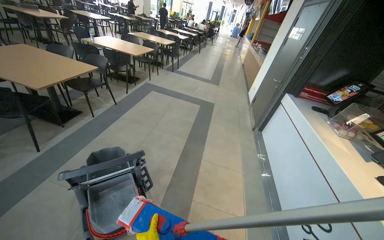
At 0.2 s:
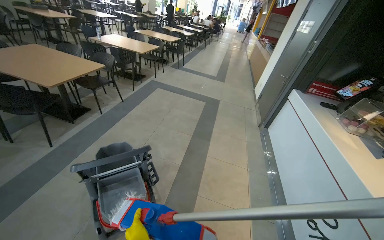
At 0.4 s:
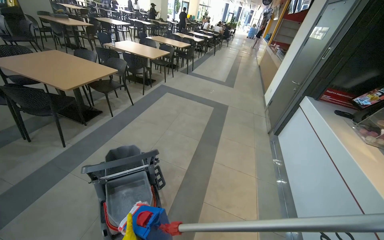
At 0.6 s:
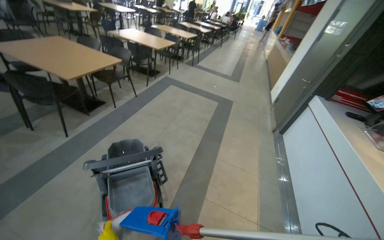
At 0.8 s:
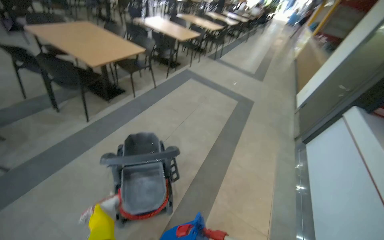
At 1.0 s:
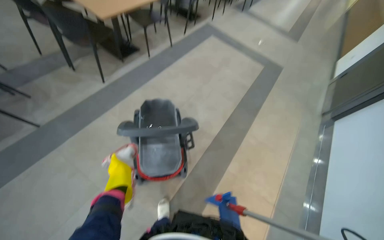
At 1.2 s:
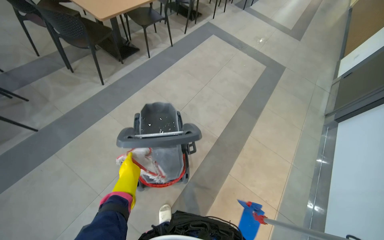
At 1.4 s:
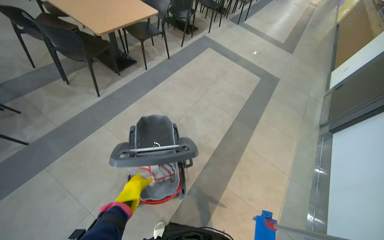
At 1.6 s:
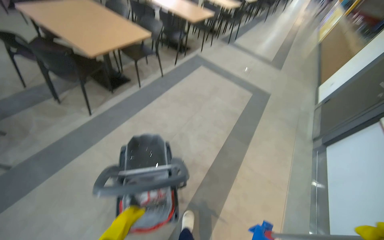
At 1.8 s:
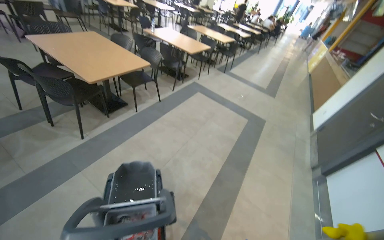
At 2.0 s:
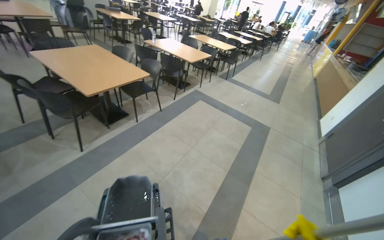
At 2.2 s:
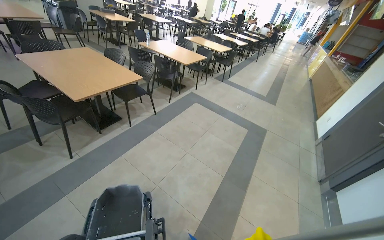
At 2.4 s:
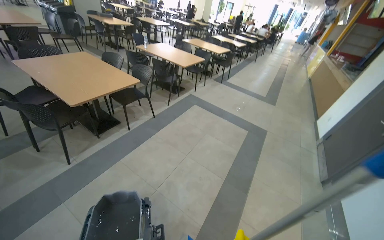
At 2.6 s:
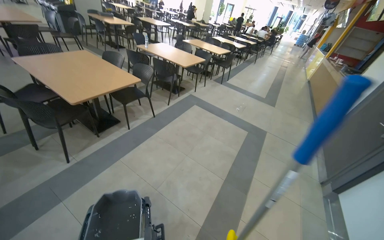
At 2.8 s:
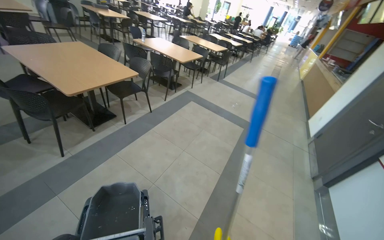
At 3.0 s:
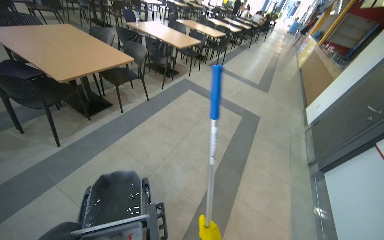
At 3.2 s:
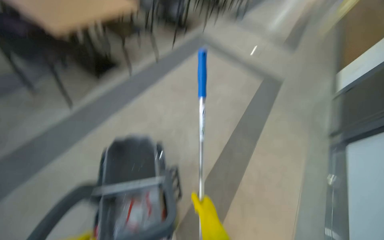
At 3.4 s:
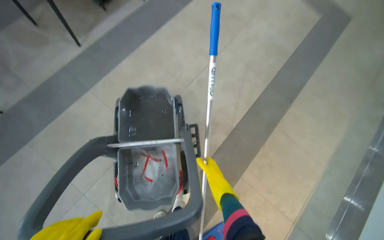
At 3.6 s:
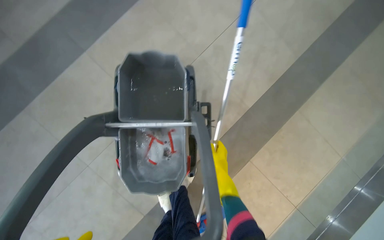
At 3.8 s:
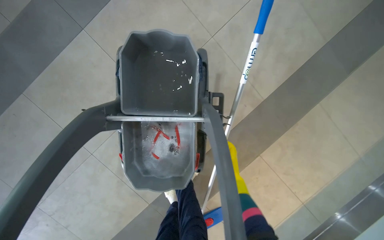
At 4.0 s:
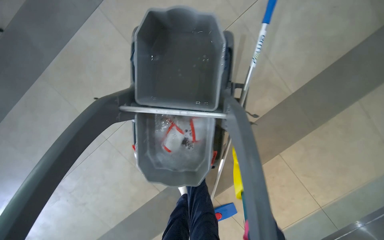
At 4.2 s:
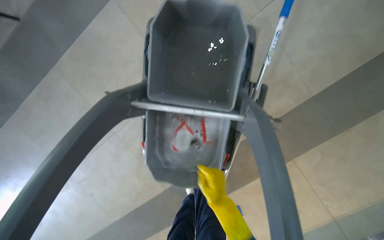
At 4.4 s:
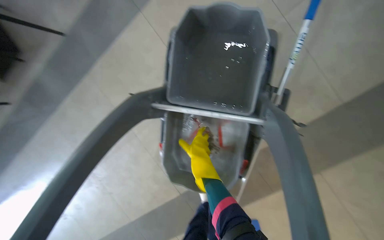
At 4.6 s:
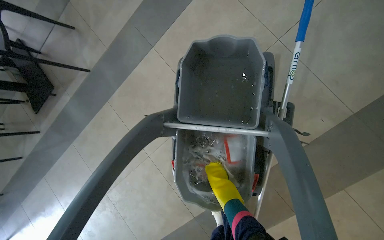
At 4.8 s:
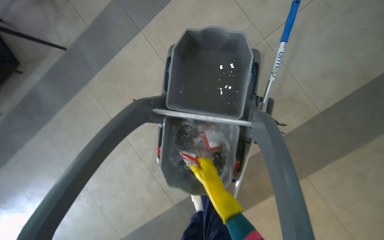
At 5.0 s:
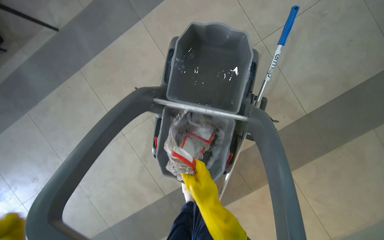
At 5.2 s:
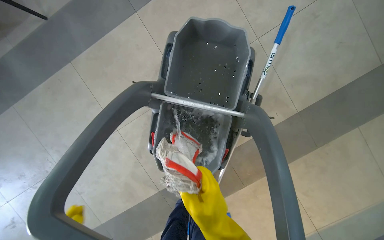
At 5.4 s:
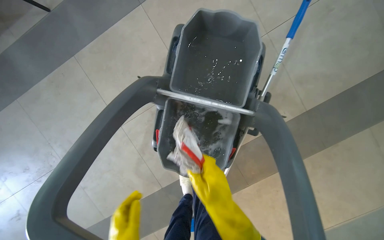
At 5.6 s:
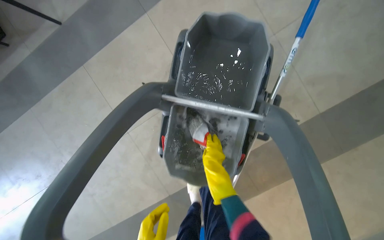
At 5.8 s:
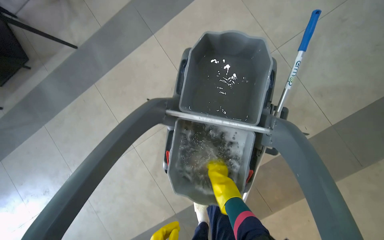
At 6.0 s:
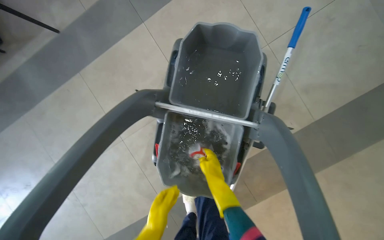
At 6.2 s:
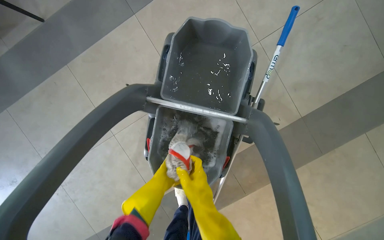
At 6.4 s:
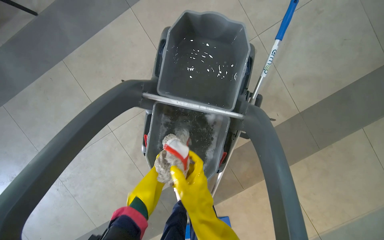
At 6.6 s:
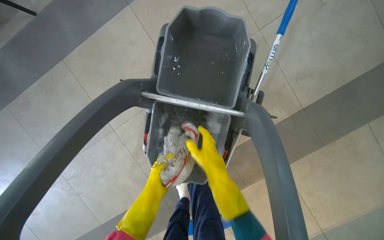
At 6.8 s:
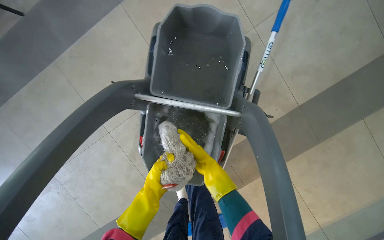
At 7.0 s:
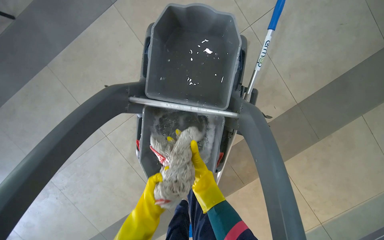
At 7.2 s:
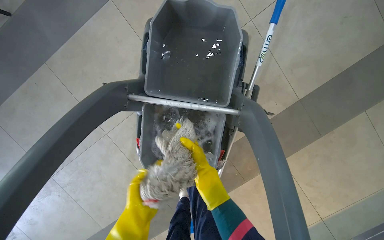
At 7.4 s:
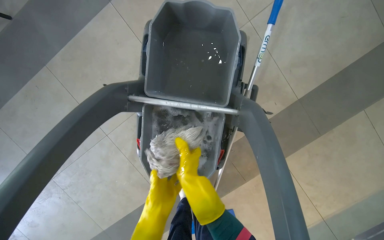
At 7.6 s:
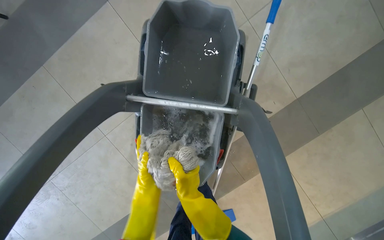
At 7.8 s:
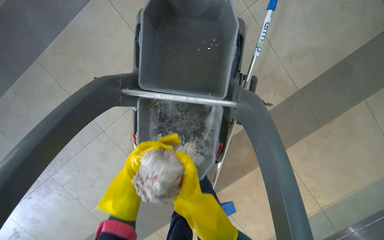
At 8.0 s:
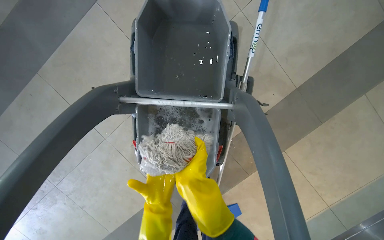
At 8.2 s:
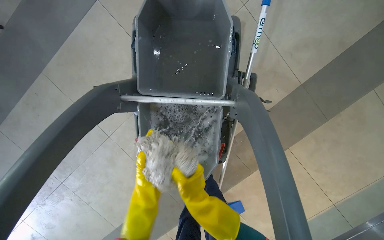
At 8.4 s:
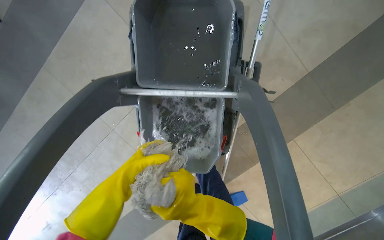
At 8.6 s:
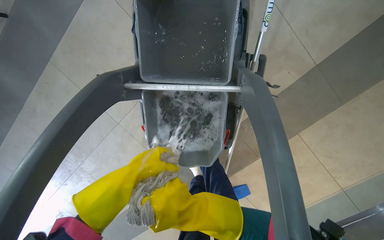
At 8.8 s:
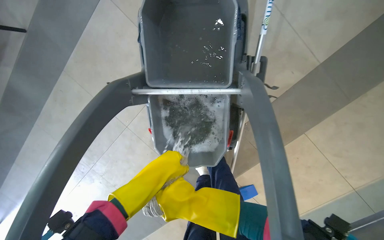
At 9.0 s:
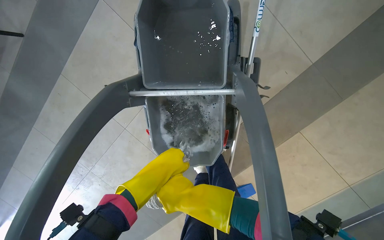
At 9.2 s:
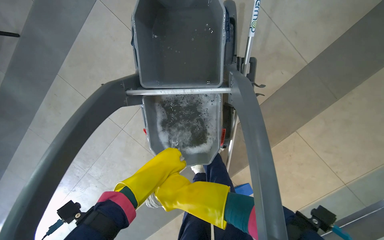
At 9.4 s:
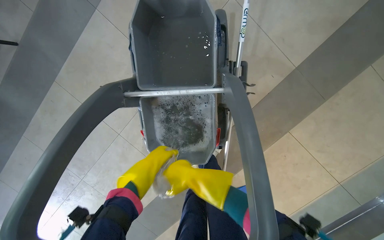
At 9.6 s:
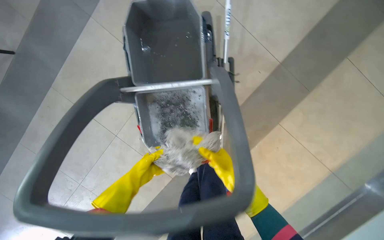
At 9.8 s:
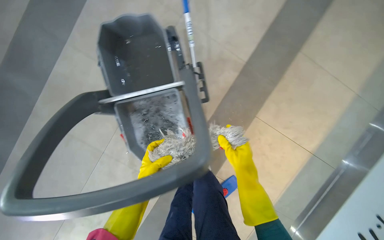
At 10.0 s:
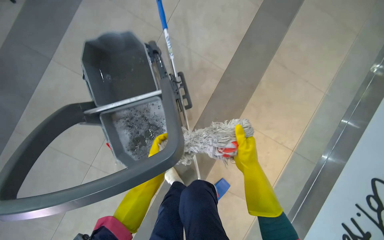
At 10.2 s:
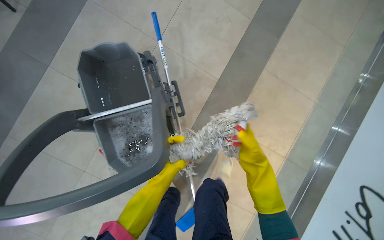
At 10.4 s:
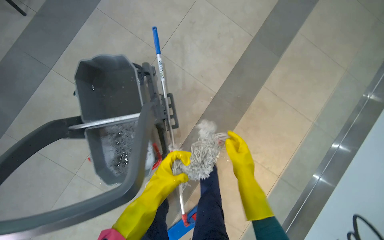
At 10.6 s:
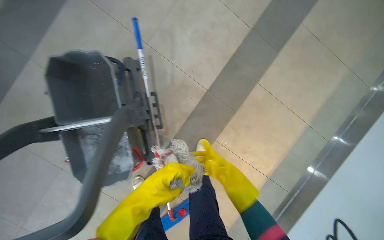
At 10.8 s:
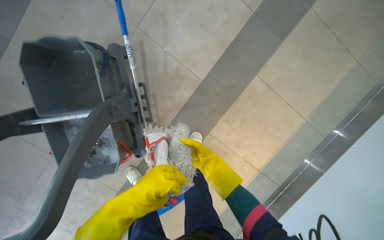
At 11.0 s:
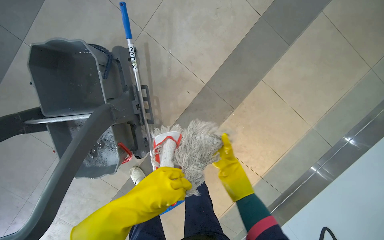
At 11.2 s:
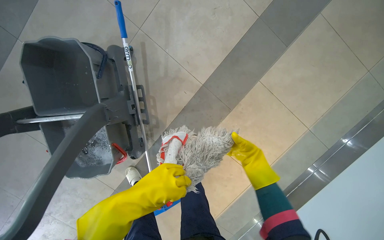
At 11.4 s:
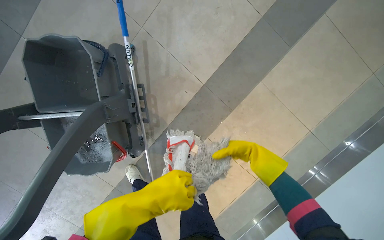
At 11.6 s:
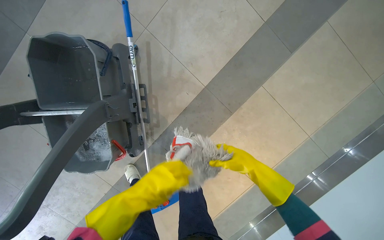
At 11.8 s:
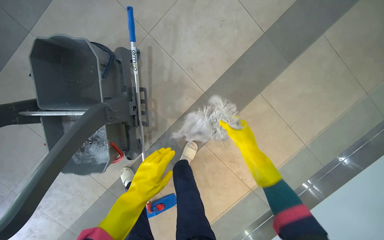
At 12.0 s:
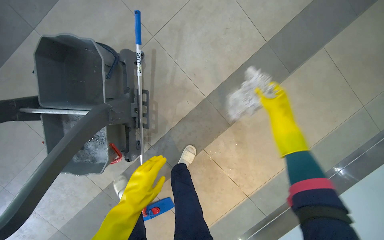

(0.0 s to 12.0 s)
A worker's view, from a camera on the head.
Job: mopping floor.
The whole recording: Mopping cafeteria floor. The worker mops the floor in the cafeteria area, moving around tables and wringing the mop.
0.0 s - 1.6 s: The camera is carried approximately 40 cm. The wearer looks some 20 degrees further to the left.
3.0 s - 4.4 s: The camera travels some 70 cm. The wearer's head swings some 35 degrees to the left. The camera pitches downward, by some 55 degrees.
4.4 s - 6.0 s: The right hand moves nearer and farther over roughly 20 cm, changing direction 2 times.
7.6 s - 9.0 s: The right hand moves nearer and farther over about 20 cm, changing direction 4 times. Meanwhile the left hand travels nearer to the camera and up the picture by approximately 20 cm.
9.0 s - 10.4 s: The view tilts approximately 20 degrees upward. The right hand travels to the right by about 40 cm.
10.4 s - 12.0 s: The right hand travels up the picture and to the right by approximately 50 cm.

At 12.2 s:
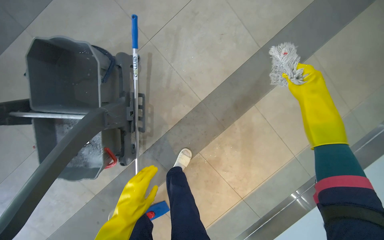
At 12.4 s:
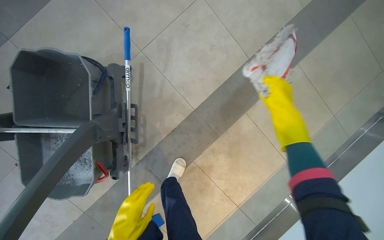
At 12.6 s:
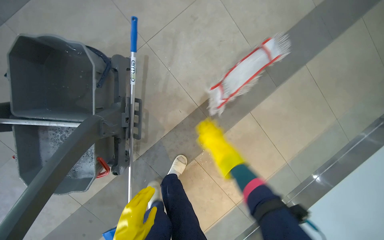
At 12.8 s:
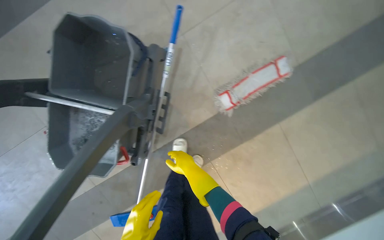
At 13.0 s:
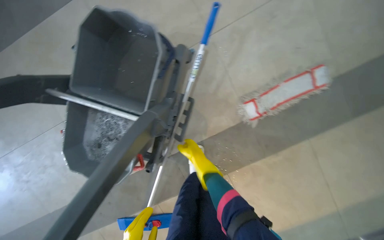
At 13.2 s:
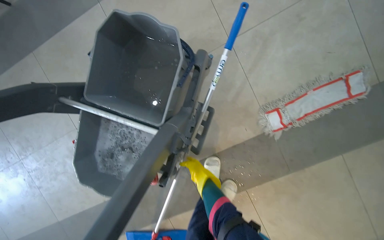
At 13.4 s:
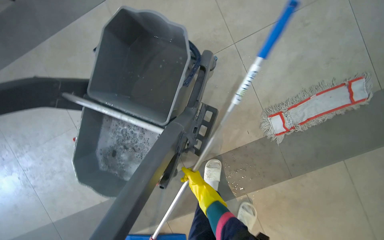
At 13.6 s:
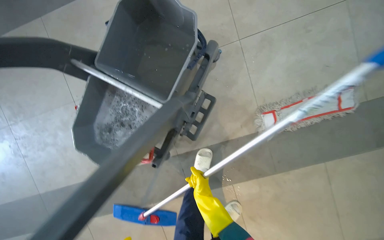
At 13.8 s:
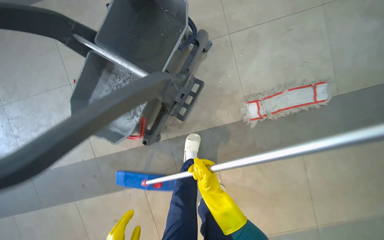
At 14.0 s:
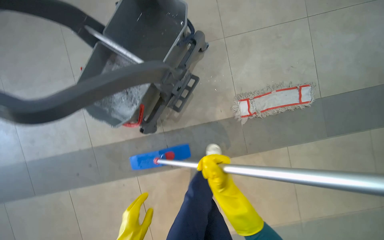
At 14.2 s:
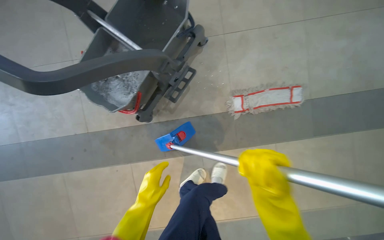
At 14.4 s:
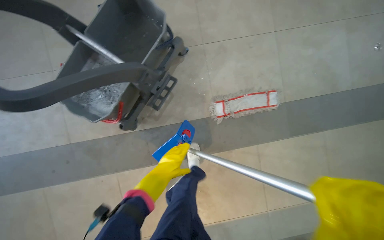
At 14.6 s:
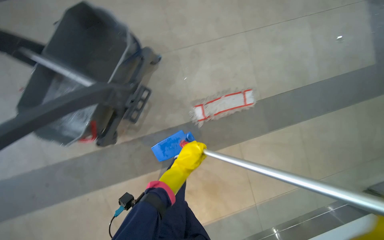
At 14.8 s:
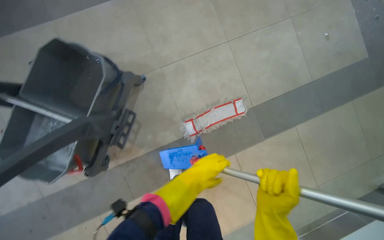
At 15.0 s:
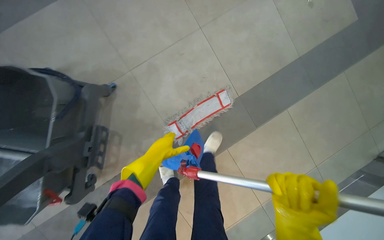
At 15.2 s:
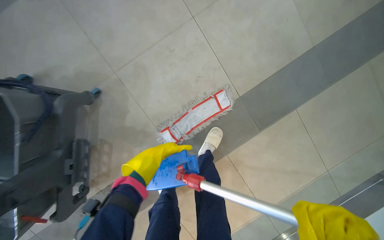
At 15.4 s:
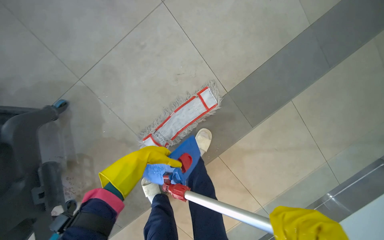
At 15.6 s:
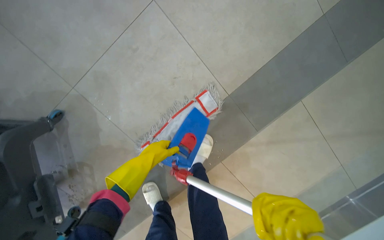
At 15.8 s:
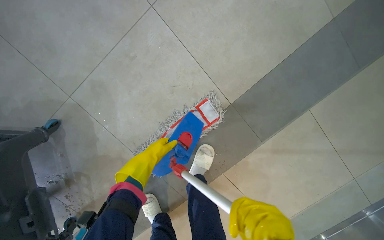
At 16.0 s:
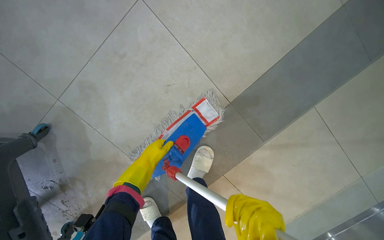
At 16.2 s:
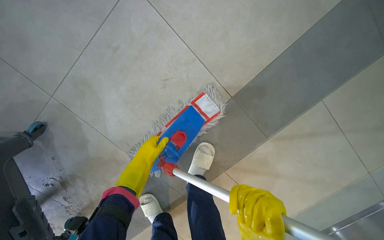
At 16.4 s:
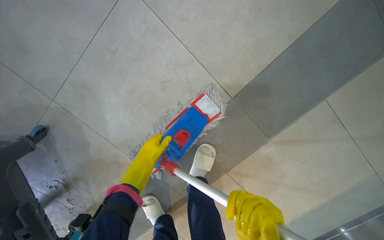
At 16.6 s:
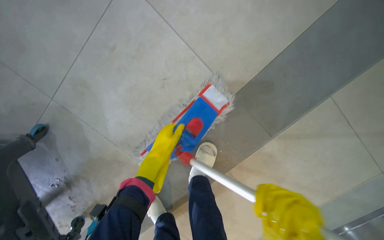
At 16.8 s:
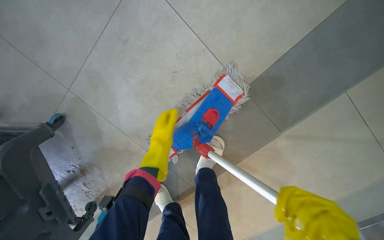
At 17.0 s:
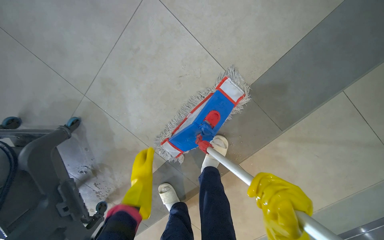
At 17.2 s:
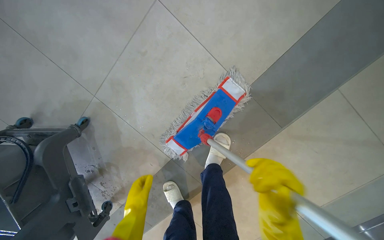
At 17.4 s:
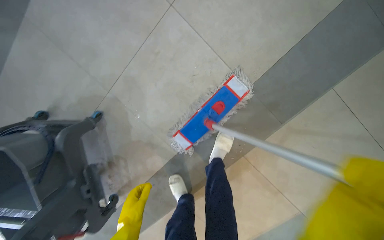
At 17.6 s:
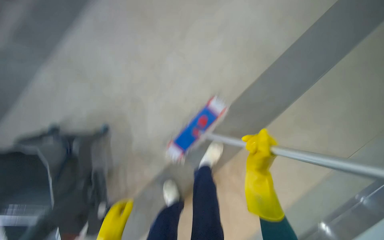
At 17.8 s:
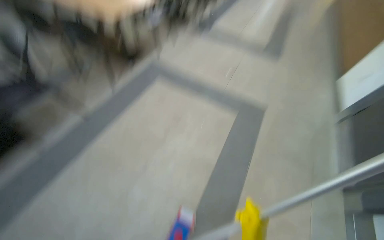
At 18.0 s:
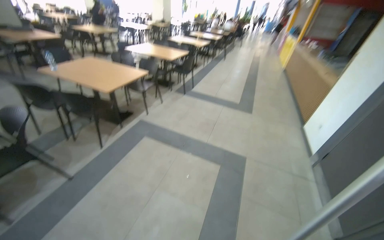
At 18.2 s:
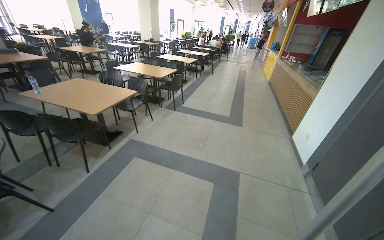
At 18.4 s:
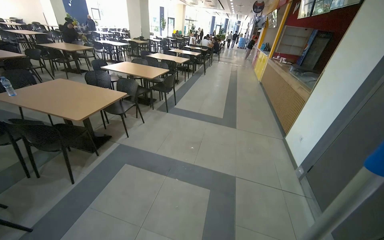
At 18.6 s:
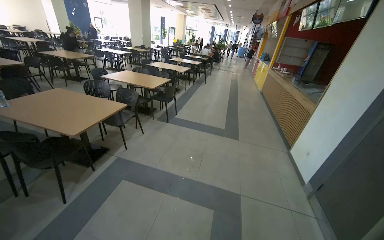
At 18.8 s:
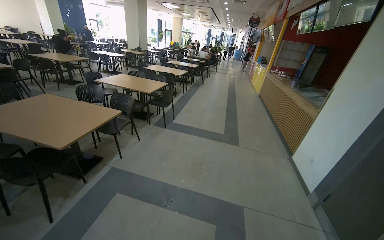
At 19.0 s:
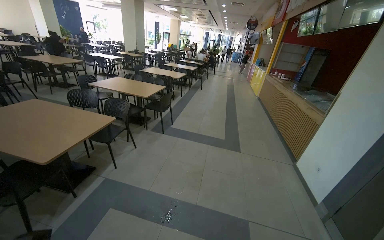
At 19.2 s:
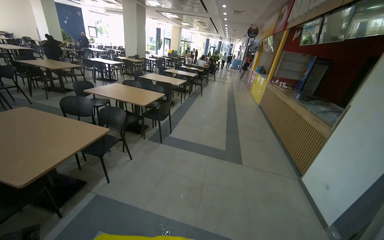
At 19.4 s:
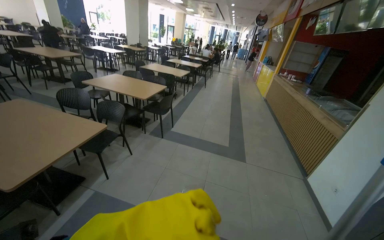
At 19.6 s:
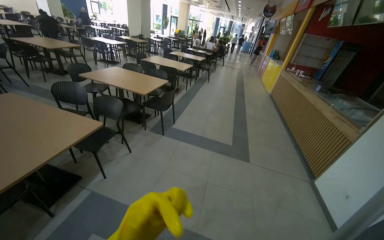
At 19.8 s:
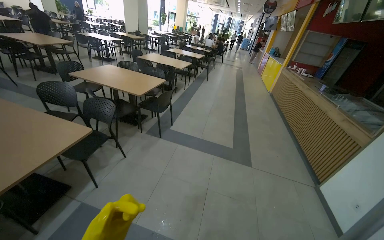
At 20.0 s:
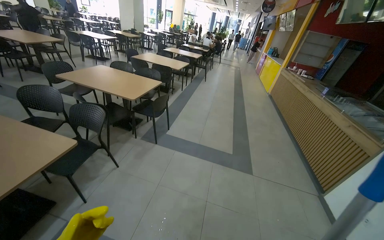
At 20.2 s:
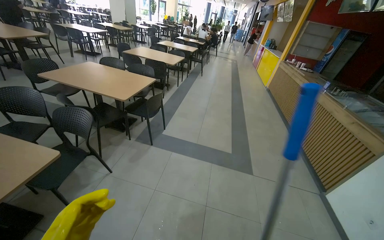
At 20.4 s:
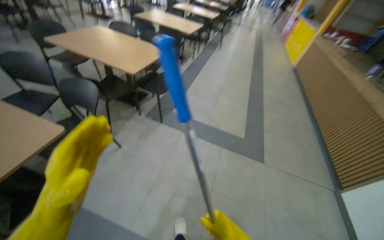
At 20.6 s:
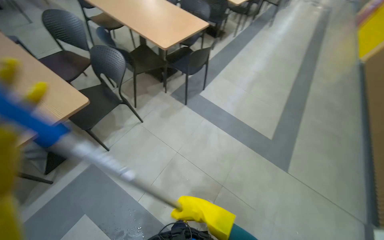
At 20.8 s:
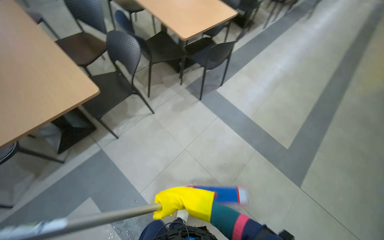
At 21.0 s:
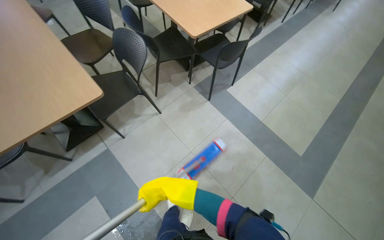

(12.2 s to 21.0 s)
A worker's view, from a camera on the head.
Job: mopping floor.
The whole recording: Mopping cafeteria floor. The worker mops the floor in the cafeteria area, moving around tables and wringing the mop.
12.2 s - 13.6 s: The right hand shifts about 60 cm to the left and farther from the camera.
13.6 s - 15.2 s: The camera is carried to the right, about 60 cm.
15.2 s - 16.6 s: The head travels about 40 cm. The view tilts roughly 10 degrees downward.
16.6 s - 18.0 s: The camera is carried about 80 cm. The view tilts approximately 55 degrees upward.
18.0 s - 19.6 s: The camera travels approximately 1 m.
19.6 s - 21.0 s: The wearer moves some 1 m. The head rotates approximately 30 degrees to the left. The view tips downward by roughly 25 degrees.
